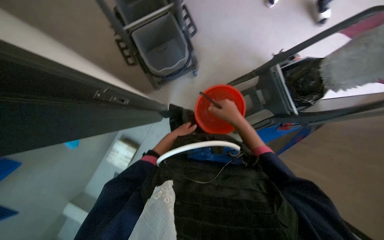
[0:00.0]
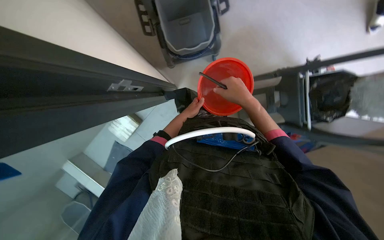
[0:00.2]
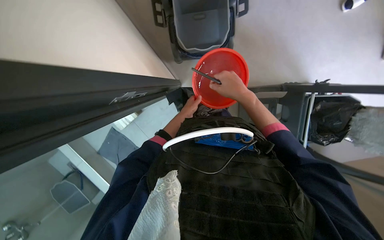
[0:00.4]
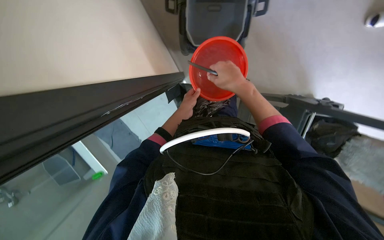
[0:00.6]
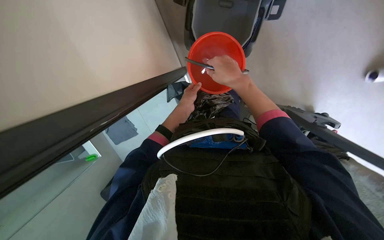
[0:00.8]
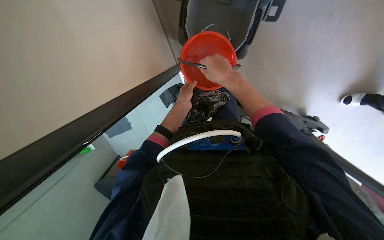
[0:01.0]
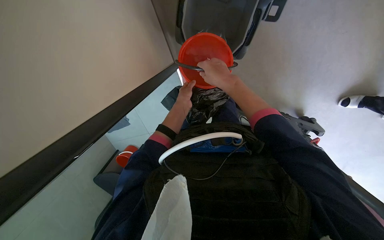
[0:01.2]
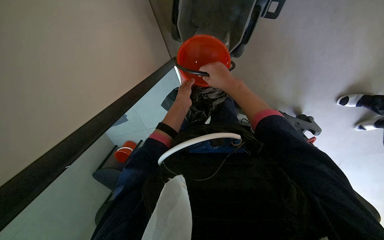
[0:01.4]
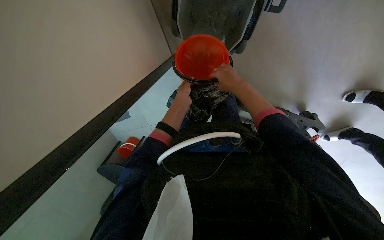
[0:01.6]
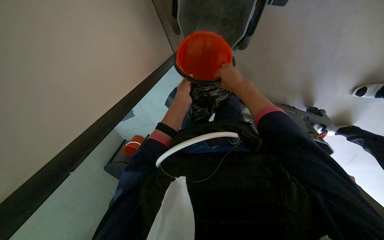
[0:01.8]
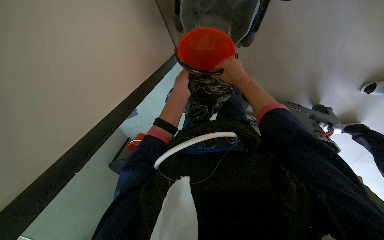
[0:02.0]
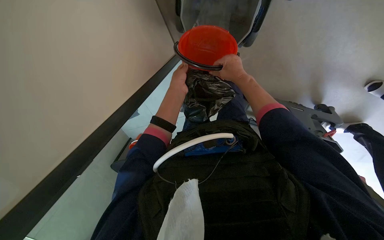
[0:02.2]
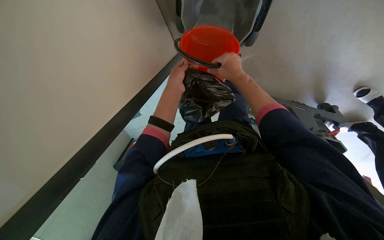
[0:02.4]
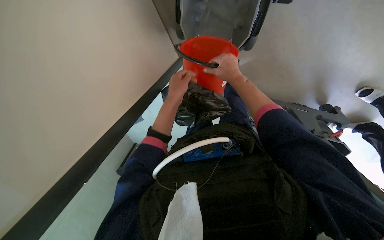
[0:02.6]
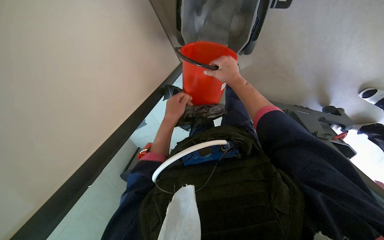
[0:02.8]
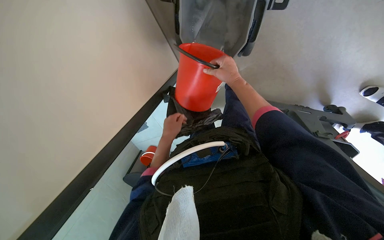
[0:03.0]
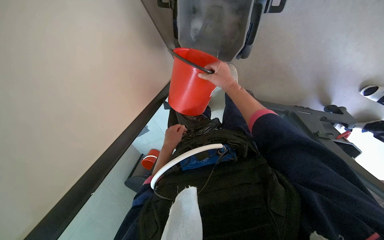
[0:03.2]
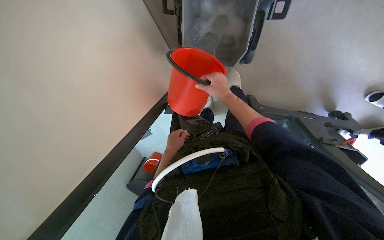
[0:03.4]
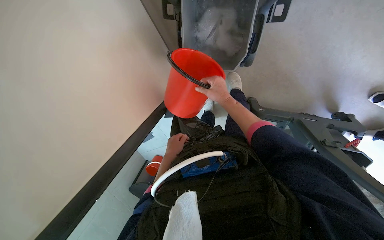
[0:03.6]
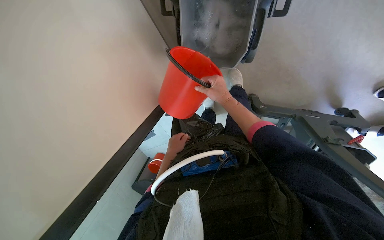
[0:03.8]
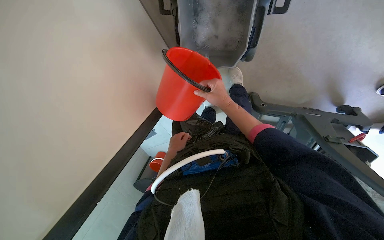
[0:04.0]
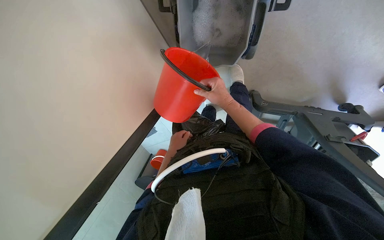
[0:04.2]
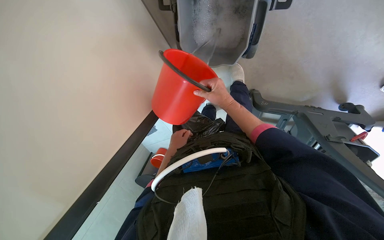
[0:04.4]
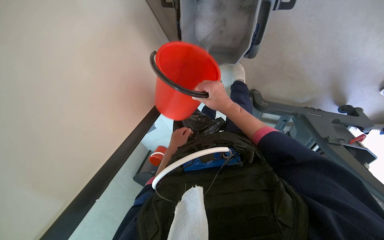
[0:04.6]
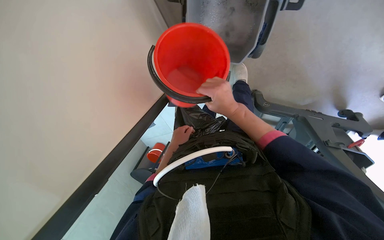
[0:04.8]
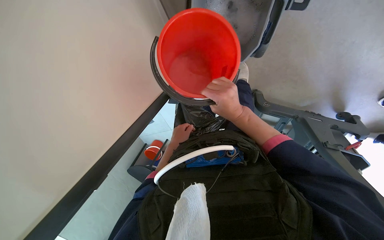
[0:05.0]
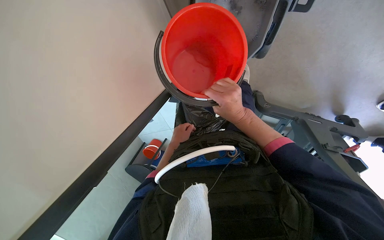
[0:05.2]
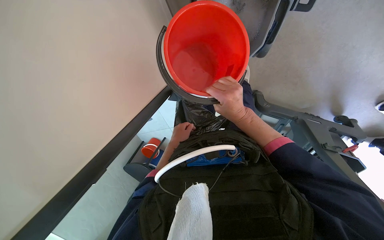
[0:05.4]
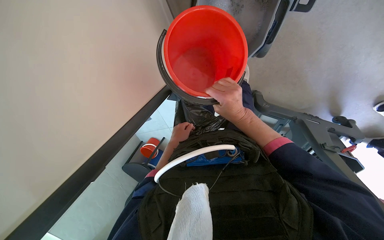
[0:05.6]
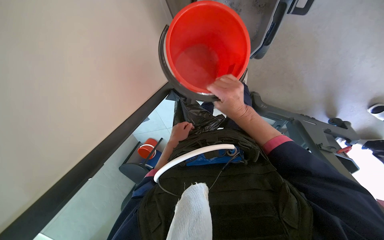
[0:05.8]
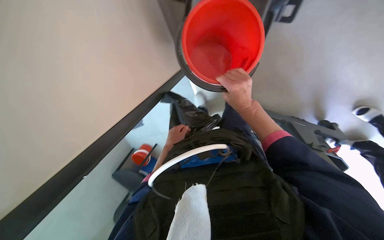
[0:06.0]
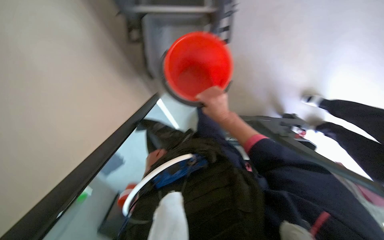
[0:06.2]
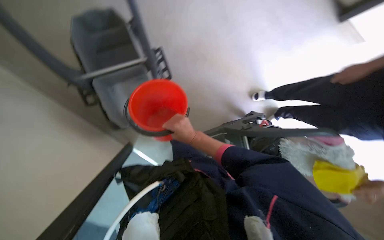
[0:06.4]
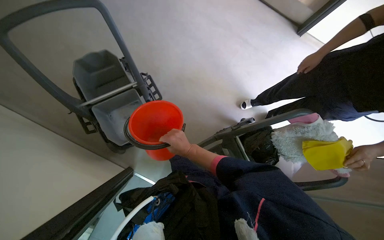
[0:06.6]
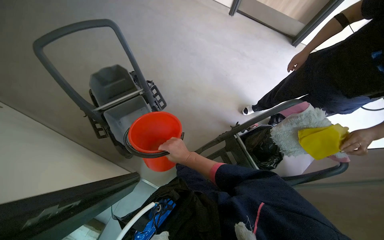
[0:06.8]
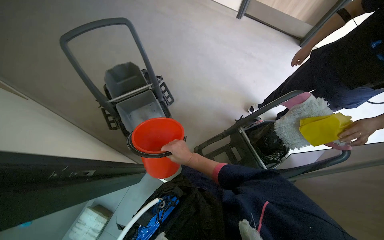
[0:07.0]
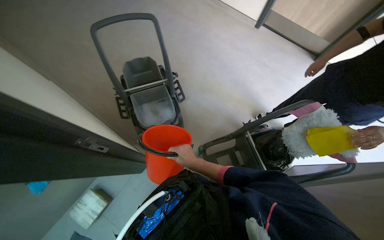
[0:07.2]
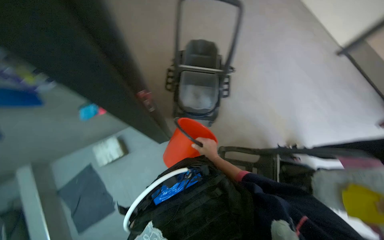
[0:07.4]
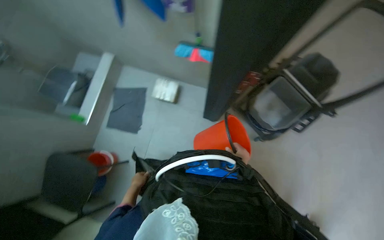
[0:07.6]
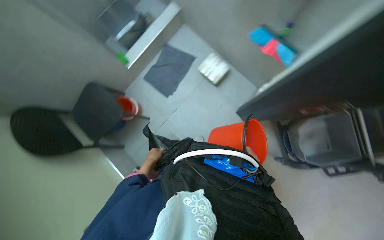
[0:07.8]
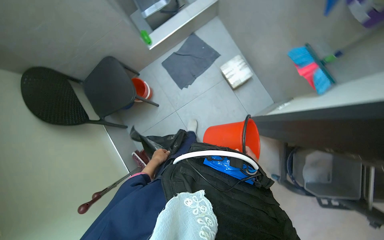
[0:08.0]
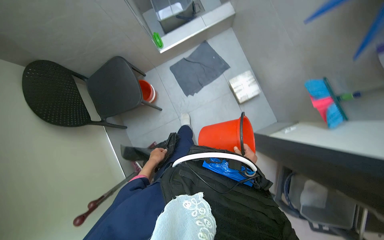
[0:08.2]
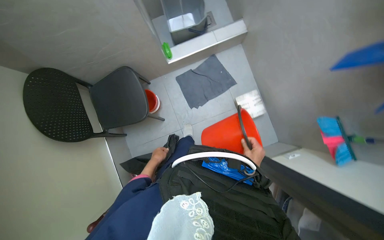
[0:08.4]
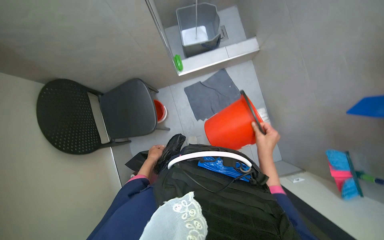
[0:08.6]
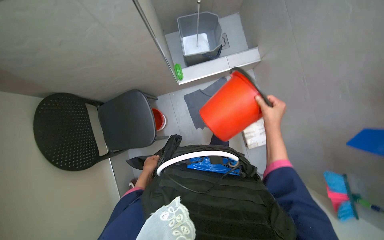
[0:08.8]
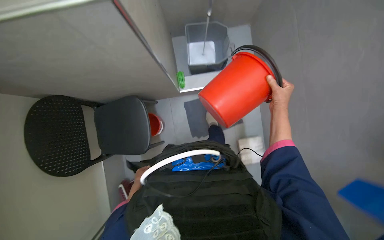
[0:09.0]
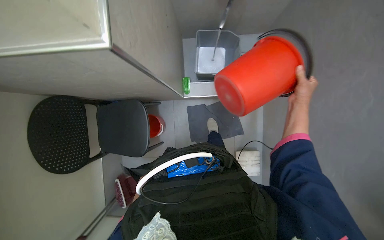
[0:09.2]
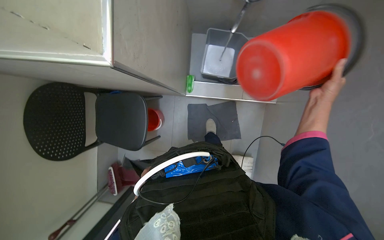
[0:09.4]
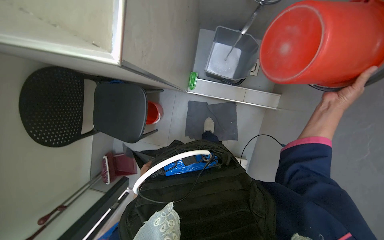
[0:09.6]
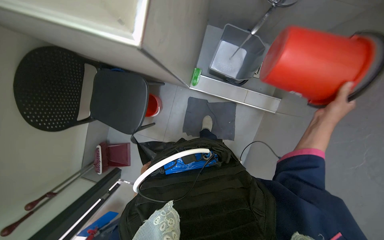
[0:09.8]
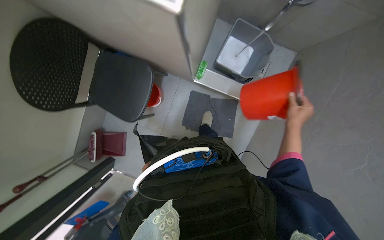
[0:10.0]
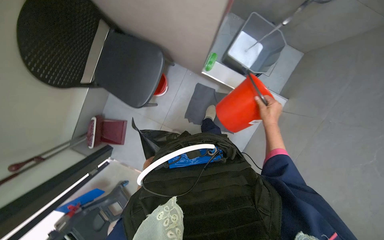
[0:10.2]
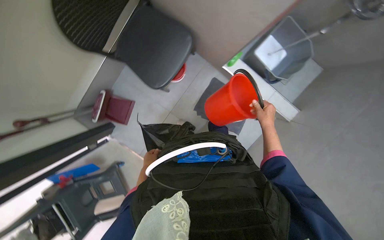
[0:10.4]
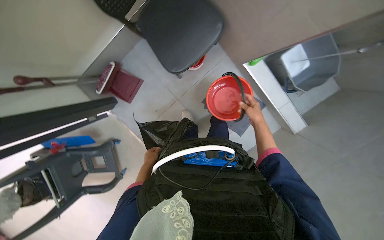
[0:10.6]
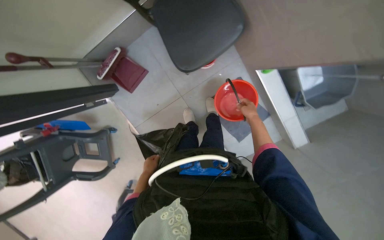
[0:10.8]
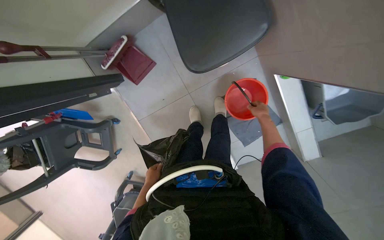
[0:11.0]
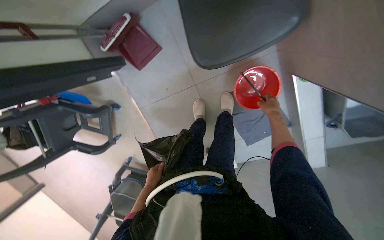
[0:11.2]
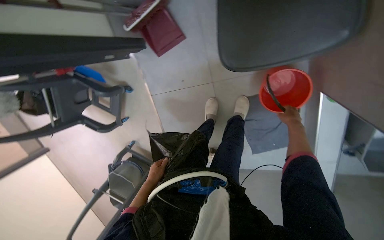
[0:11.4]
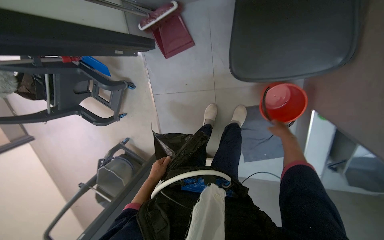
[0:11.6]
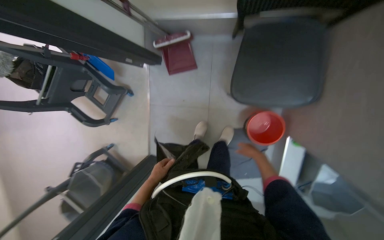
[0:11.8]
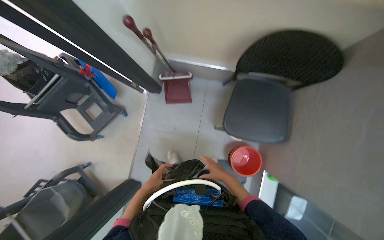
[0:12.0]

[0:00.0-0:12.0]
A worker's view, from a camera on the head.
Job: preparing cleaning supplies.
The whole recording: Filling bucket and placing on cart. The worker fills a bucket with water and places it onto the cleaning cart.
0:00.0 to 0:01.6: The view tips downward by about 20 degrees. Everything in view rotates some 40 degrees clockwise.
0:01.6 to 0:03.0: The left hand goes about 15 cm down the picture and to the left.
0:03.0 to 0:04.4: The hands stay close to where they were, moving slightly.
0:04.4 to 0:06.0: The left hand shifts roughly 10 cm farther from the camera.
0:06.0 to 0:07.6: The head travels roughly 50 cm. The head turns to the left by some 20 degrees. The view tilts some 35 degrees upward.
0:07.6 to 0:09.0: The camera is carried approximately 70 cm. The camera pitches downward, by roughly 15 degrees. The scene turns approximately 65 degrees clockwise in the picture.
0:09.0 to 0:10.4: Everything in view rotates some 40 degrees clockwise.
0:10.4 to 0:12.0: The camera is aimed approximately 20 degrees further to the right. The scene turns approximately 65 degrees clockwise in the picture.

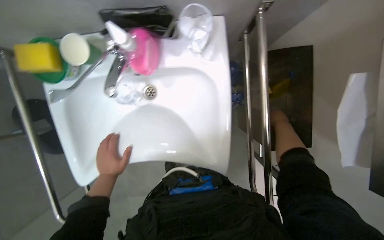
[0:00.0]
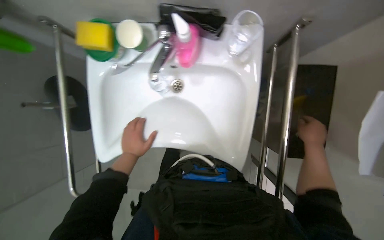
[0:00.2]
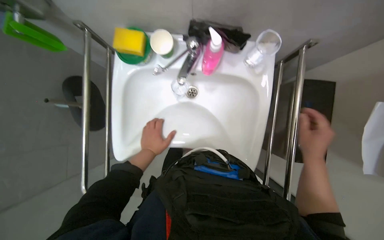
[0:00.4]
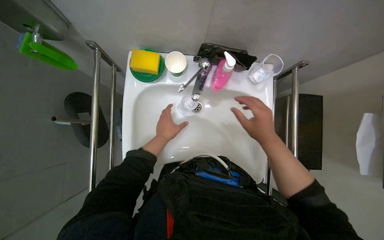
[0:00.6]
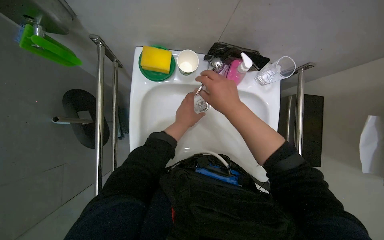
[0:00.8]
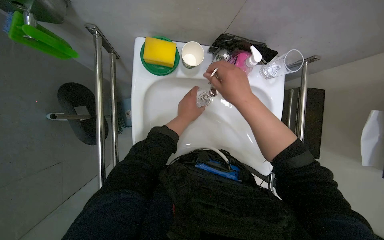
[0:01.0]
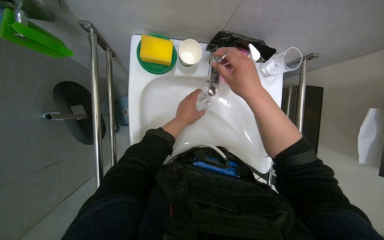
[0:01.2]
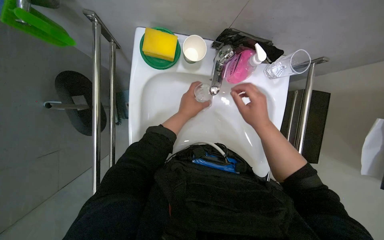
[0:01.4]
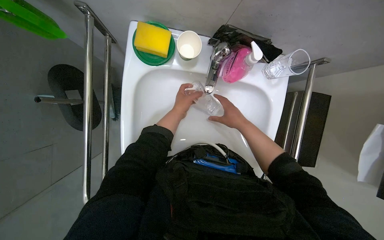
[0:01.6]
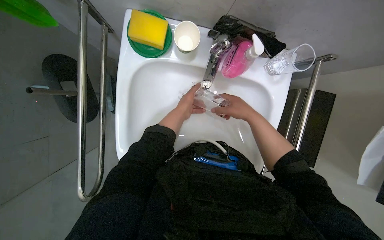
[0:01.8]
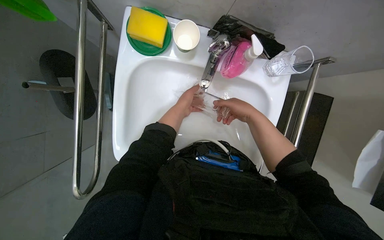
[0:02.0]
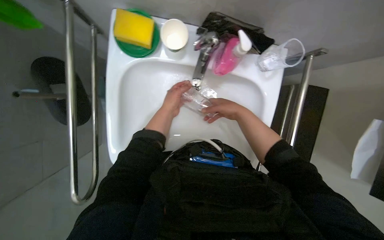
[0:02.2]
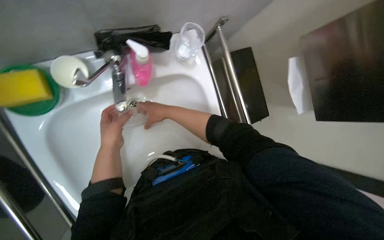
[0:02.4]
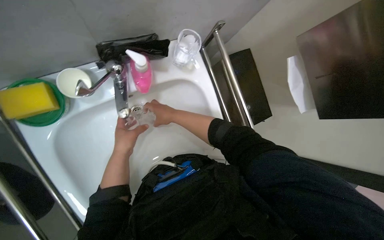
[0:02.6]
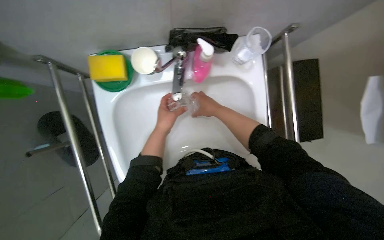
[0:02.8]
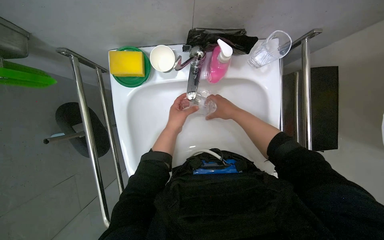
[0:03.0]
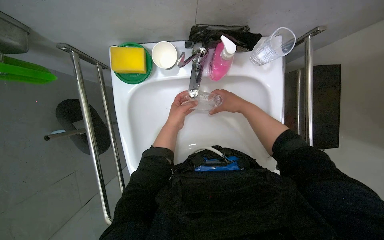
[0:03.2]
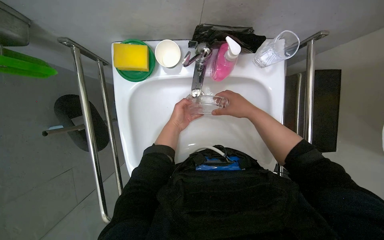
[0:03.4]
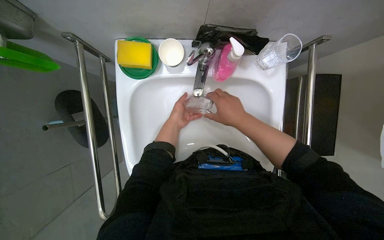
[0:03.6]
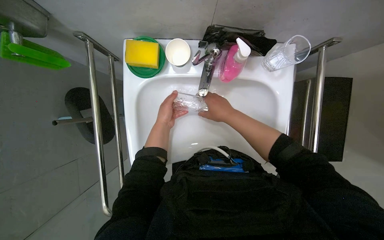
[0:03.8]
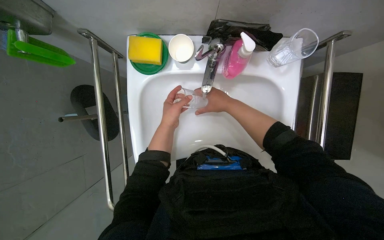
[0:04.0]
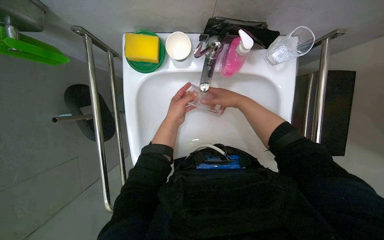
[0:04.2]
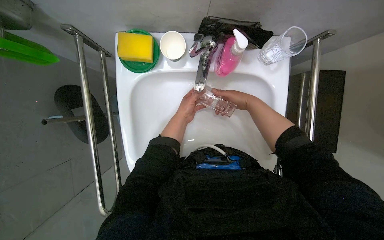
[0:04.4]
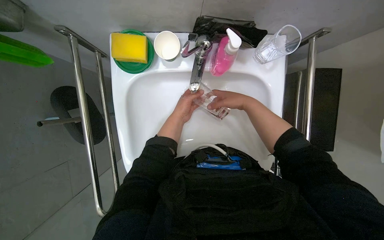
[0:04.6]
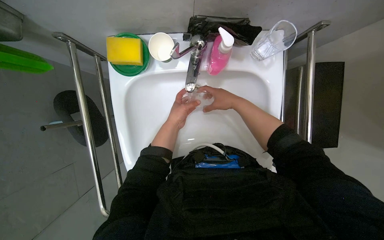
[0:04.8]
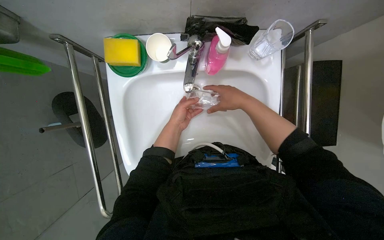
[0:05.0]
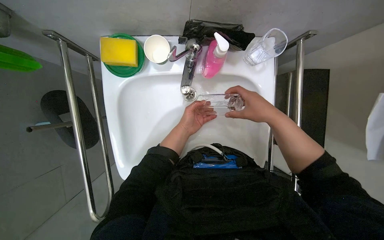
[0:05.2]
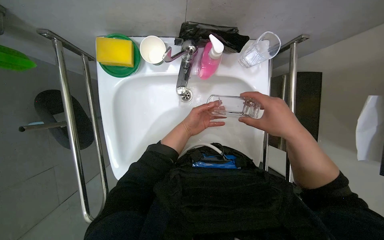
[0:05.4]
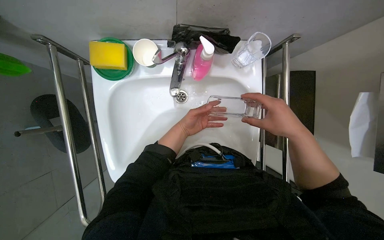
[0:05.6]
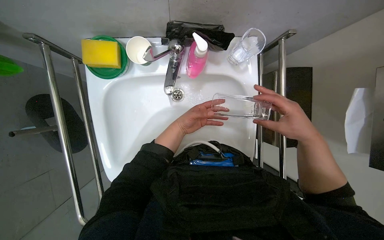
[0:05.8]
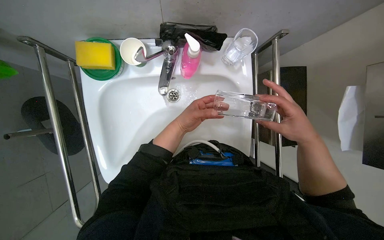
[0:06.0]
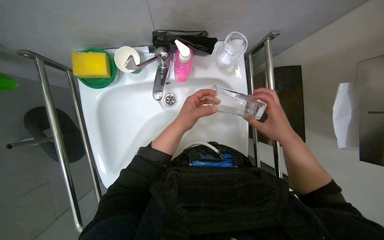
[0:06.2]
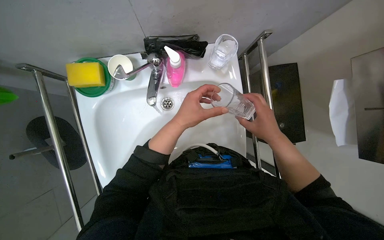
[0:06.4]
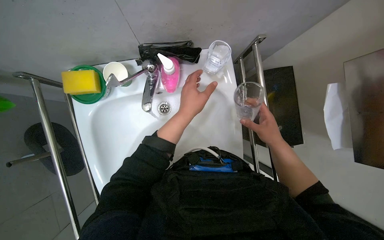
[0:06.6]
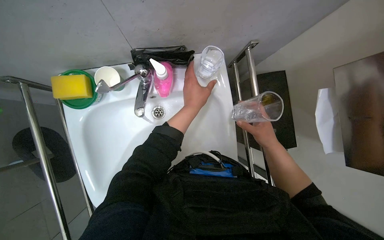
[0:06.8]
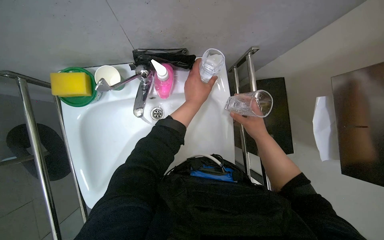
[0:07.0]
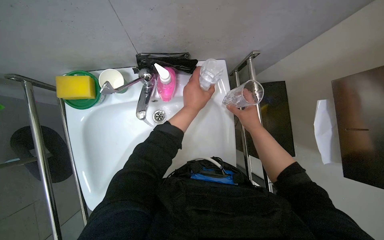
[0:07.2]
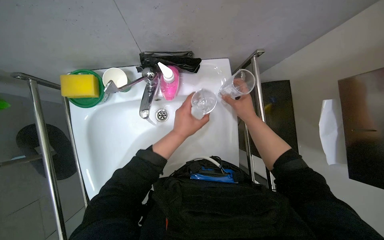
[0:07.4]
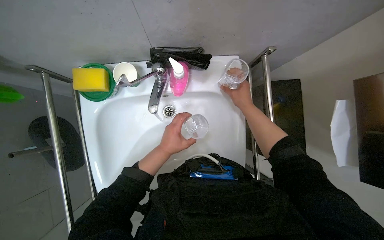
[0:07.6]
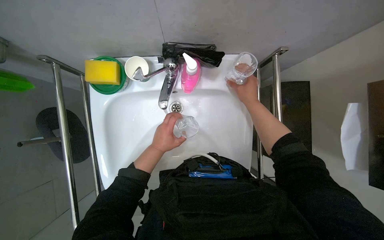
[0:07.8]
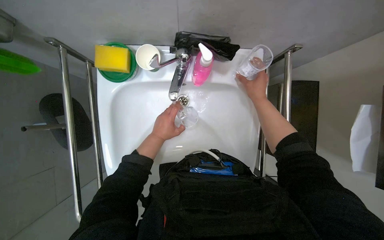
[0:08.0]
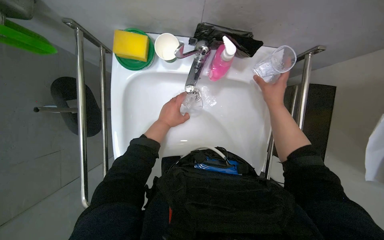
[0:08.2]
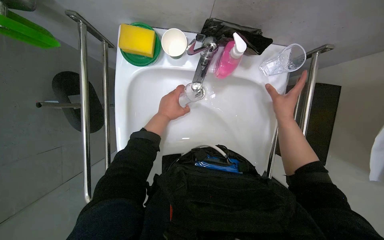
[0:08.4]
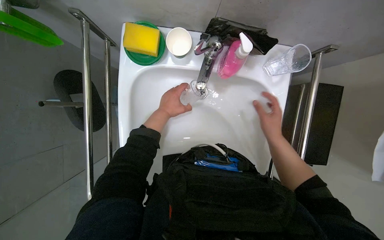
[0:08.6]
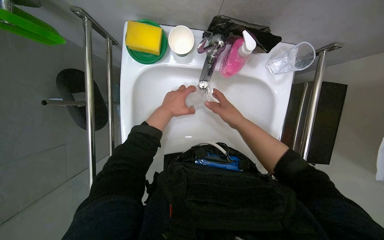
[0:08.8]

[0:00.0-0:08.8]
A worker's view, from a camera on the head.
Job: cleaning kitchen.
The whole recording: Cleaning glasses at sink. The worker washes and dries multiple glasses at the sink.
0:00.0 to 0:01.4: The left hand goes approximately 15 cm up the picture.
0:03.0 to 0:04.4: The left hand swings nearer and farther, about 10 cm each way, with 2 reversals.
0:04.4 to 0:05.8: The left hand is displaced nearer to the camera by approximately 10 cm, while the right hand shifts about 25 cm to the right, nearer to the camera and down the picture.
0:05.8 to 0:07.4: The right hand travels farther from the camera and up the picture by approximately 15 cm.
0:07.4 to 0:08.8: The left hand goes roughly 20 cm to the left.
